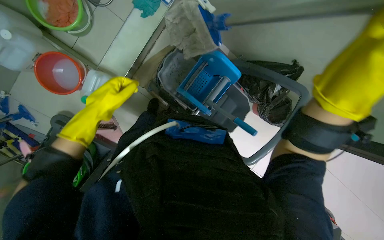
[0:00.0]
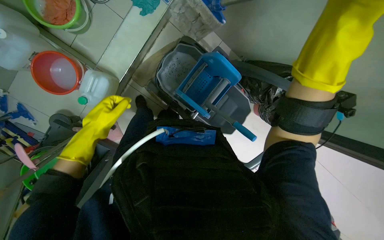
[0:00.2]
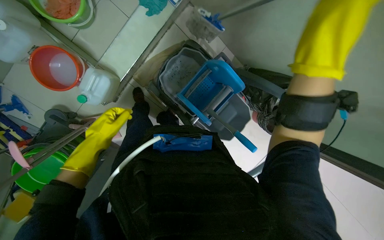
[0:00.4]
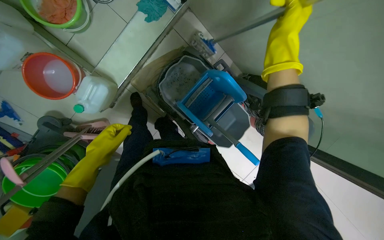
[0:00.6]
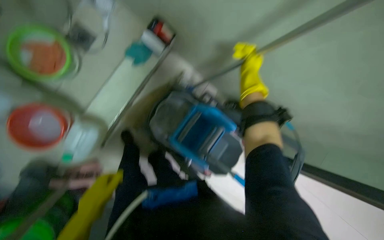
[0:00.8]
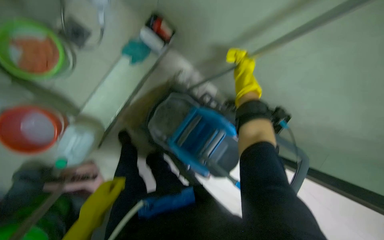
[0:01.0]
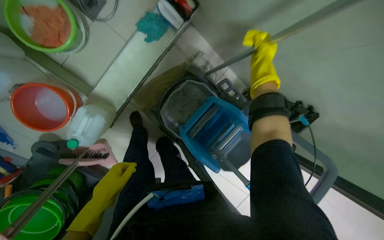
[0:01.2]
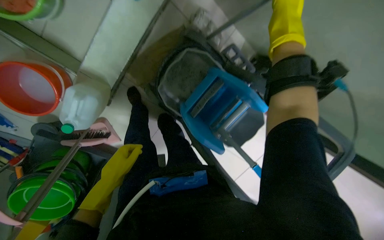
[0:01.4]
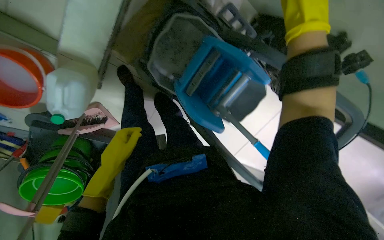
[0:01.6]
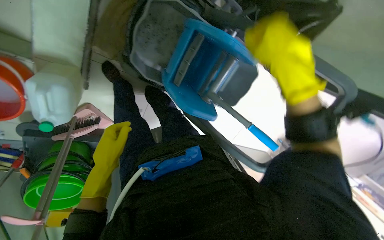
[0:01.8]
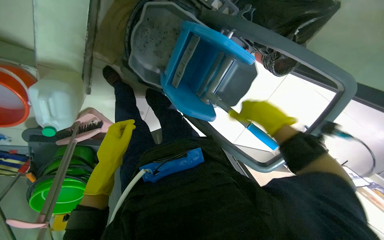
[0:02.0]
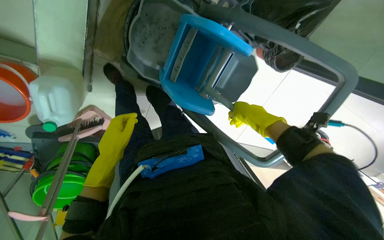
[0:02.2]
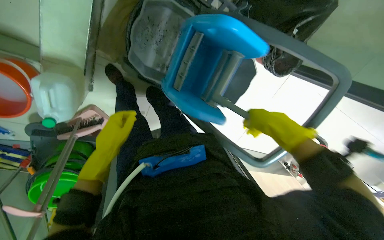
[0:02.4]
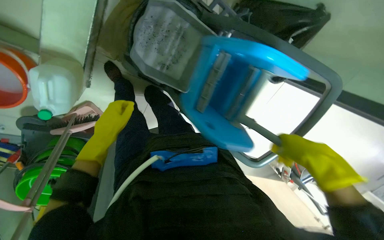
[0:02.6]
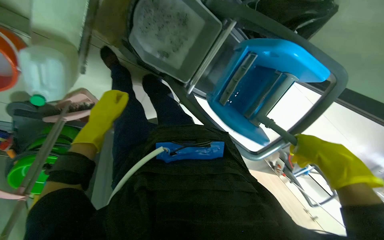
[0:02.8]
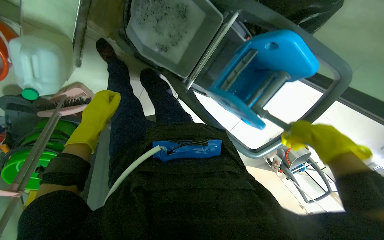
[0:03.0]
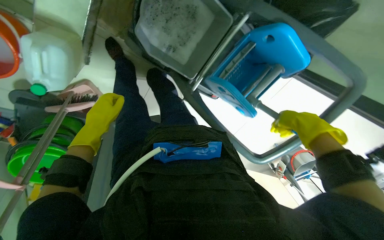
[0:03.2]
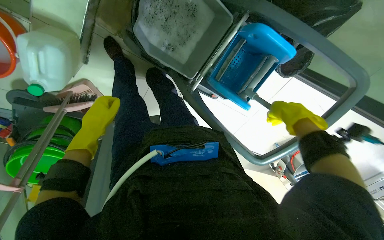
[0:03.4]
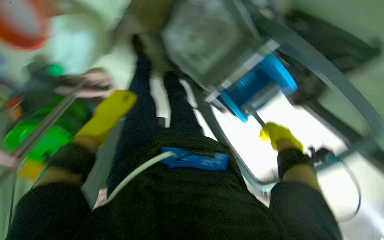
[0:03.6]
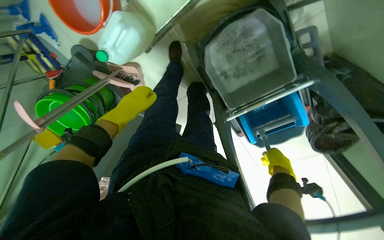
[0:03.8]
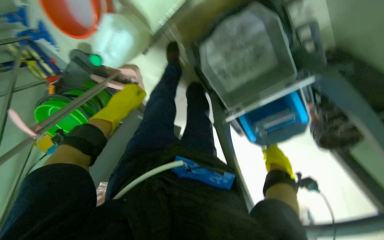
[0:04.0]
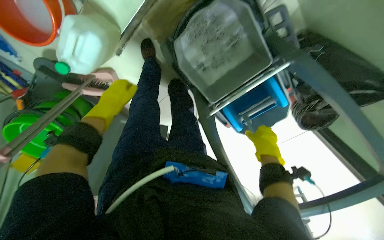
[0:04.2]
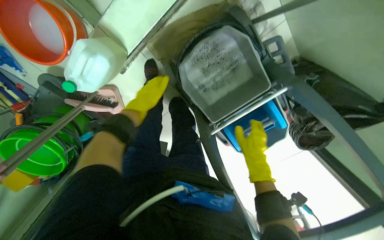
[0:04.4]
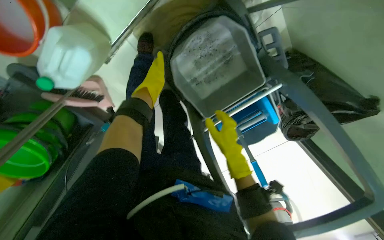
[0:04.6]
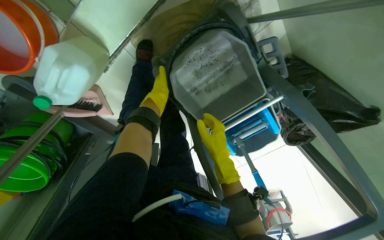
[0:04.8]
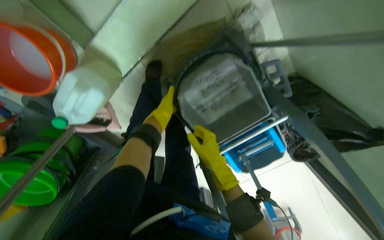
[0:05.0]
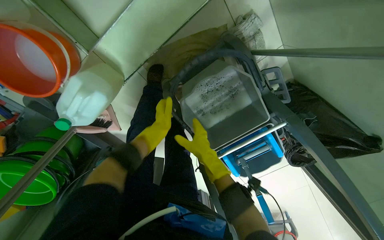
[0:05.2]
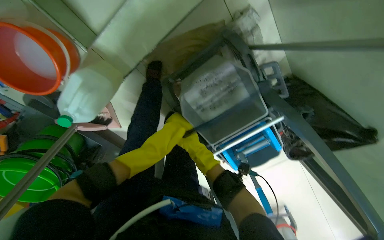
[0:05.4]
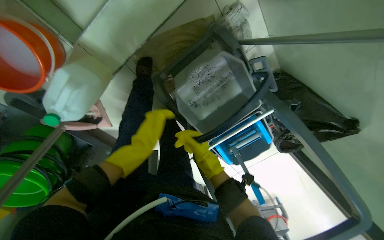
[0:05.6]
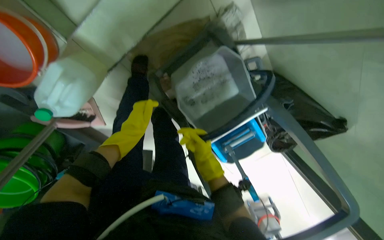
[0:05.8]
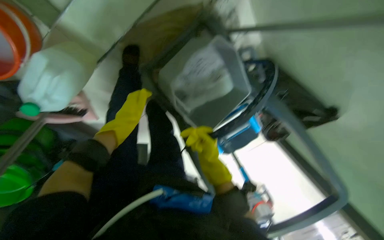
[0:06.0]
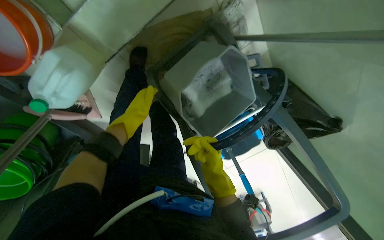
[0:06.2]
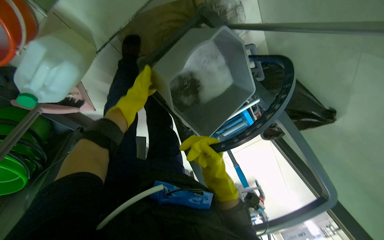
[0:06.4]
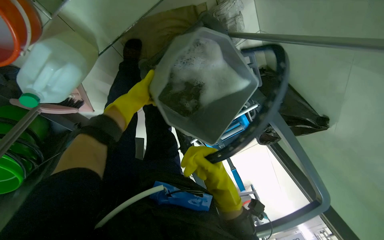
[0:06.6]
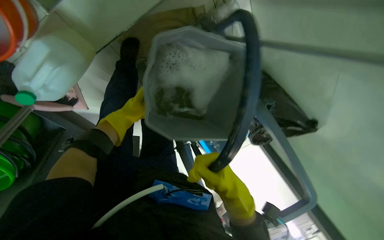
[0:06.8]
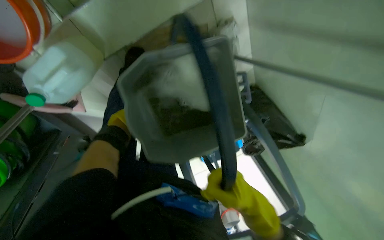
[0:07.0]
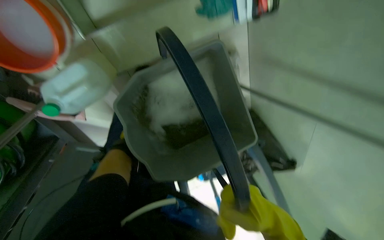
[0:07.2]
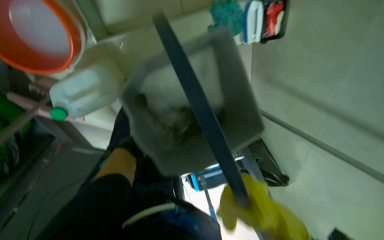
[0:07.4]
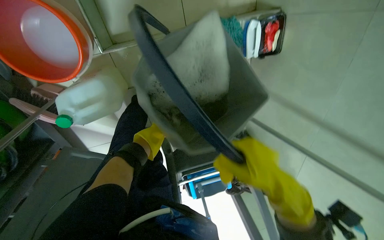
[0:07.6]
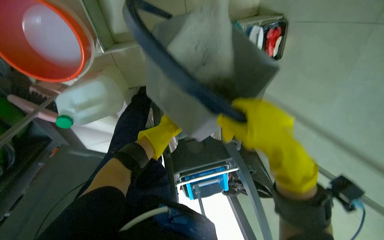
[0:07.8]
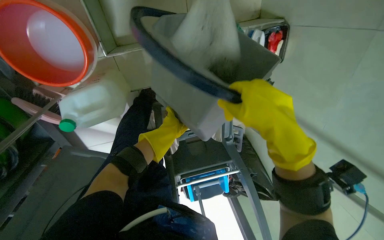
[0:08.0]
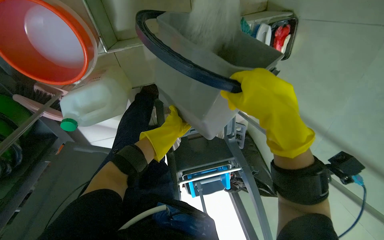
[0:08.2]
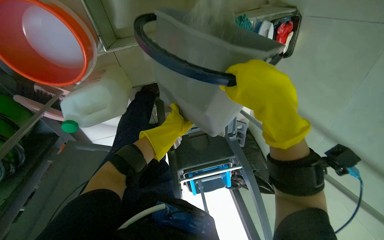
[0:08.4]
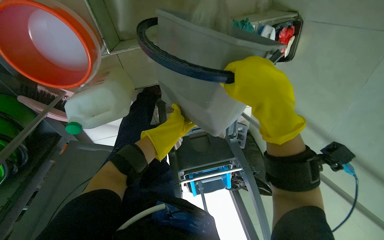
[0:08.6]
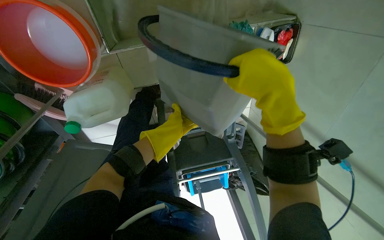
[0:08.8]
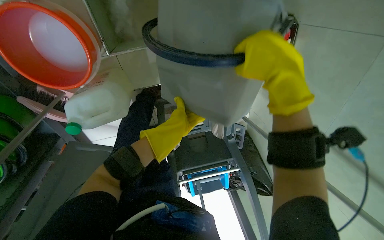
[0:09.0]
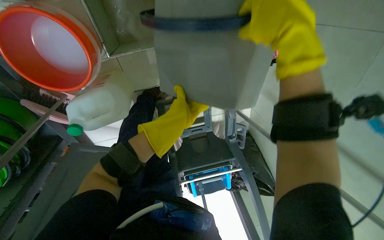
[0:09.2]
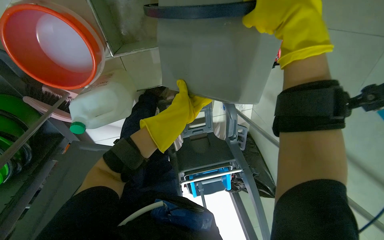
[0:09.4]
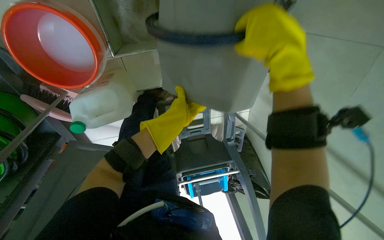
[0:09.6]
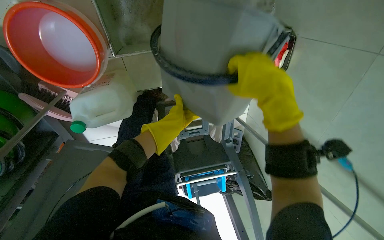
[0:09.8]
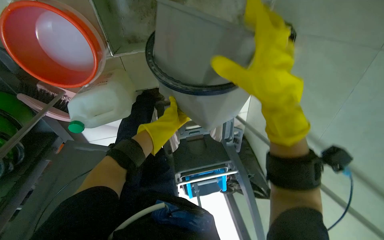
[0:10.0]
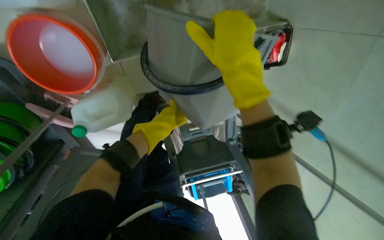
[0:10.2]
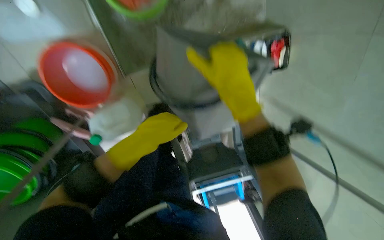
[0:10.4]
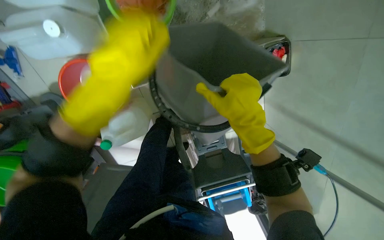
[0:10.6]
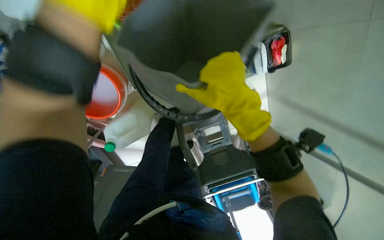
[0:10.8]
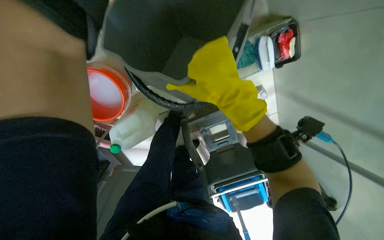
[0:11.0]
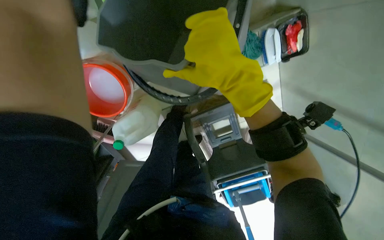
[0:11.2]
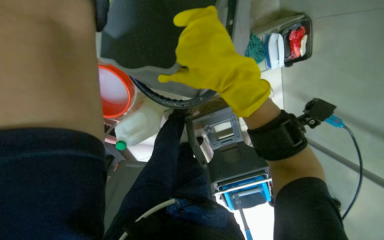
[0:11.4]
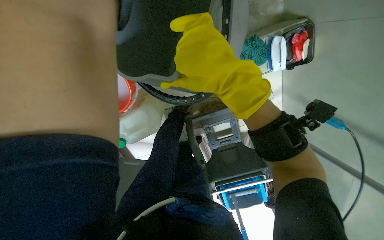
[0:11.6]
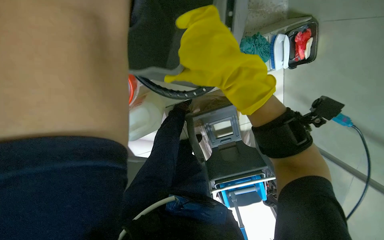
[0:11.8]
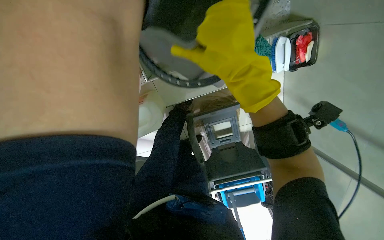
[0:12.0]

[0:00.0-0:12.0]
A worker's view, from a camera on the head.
Job: organizing items.
The whole recording: Moving and organizing cleaning cart. The worker moves the cleaning cart and places a black mat onto it.
0:00.0 to 0:01.6: The camera pitches downward, by some 25 degrees.
0:01.6 to 0:03.0: The right hand goes some 35 cm down the picture and to the right.
0:03.0 to 0:04.4: The right hand goes roughly 25 cm farther from the camera. The left hand heads up the picture, covering roughly 10 cm.
0:04.4 to 0:06.0: The right hand goes approximately 10 cm to the left.
0:06.0 to 0:07.6: The camera sweeps to the right, by approximately 15 degrees. The view tips upward by some 15 degrees. The right hand moves nearer to the camera, roughly 35 cm.
0:07.6 to 0:09.0: The left hand travels to the right, nearer to the camera and up the picture by approximately 20 cm; the right hand heads up the picture, covering some 30 cm.
0:09.0 to 0:10.4: The left hand swings nearer and farther, about 15 cm each way, with 2 reversals.

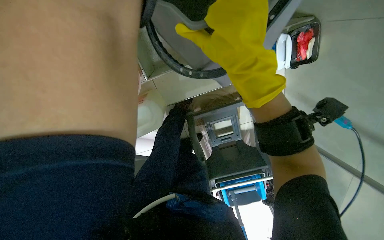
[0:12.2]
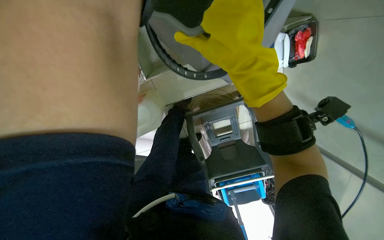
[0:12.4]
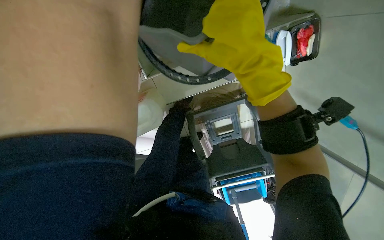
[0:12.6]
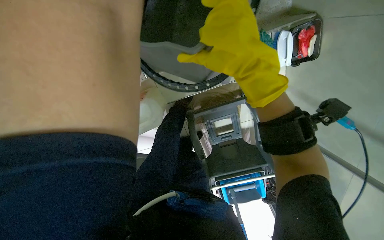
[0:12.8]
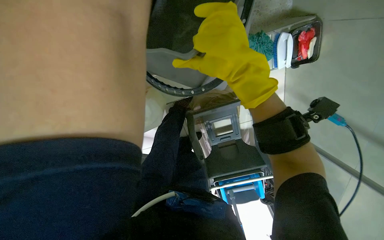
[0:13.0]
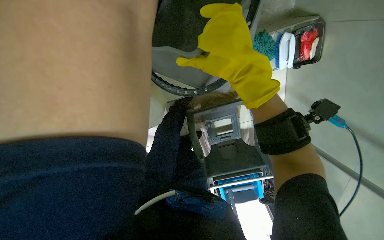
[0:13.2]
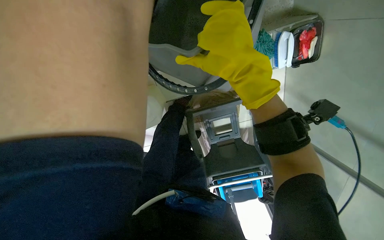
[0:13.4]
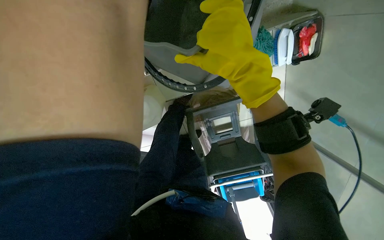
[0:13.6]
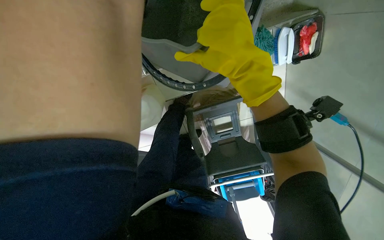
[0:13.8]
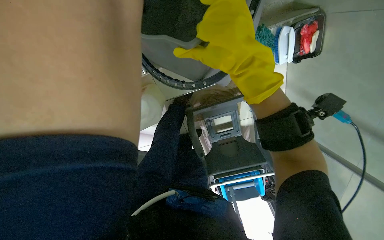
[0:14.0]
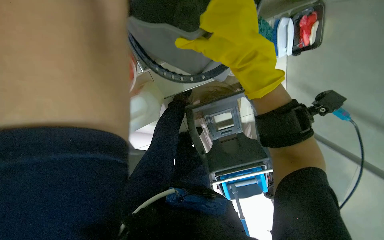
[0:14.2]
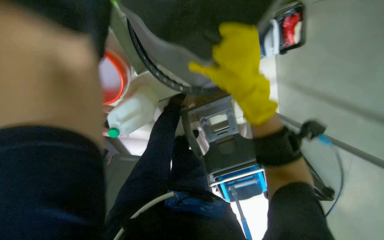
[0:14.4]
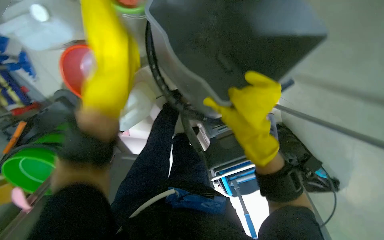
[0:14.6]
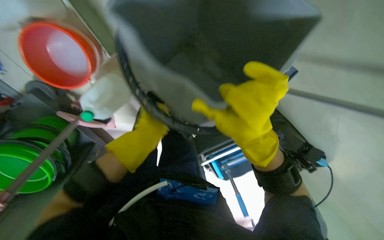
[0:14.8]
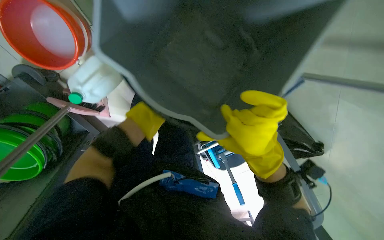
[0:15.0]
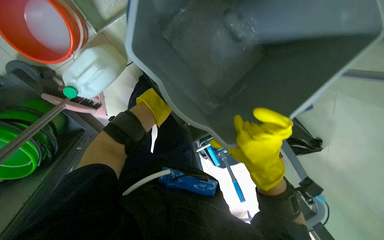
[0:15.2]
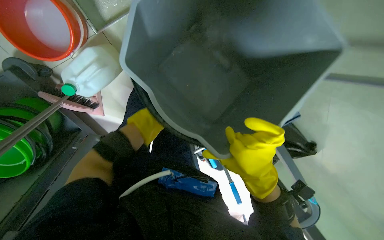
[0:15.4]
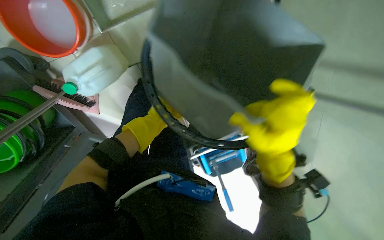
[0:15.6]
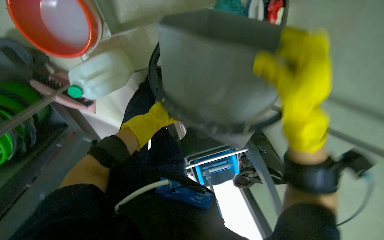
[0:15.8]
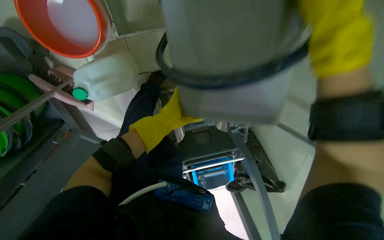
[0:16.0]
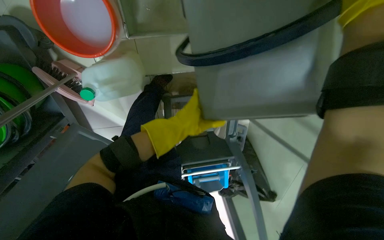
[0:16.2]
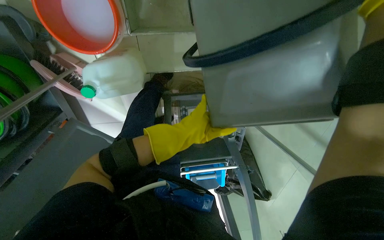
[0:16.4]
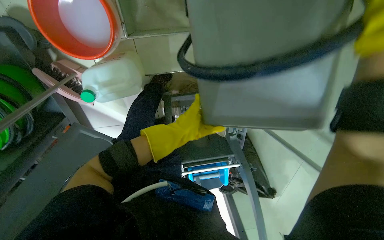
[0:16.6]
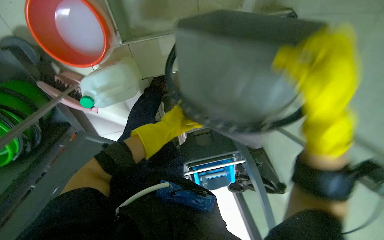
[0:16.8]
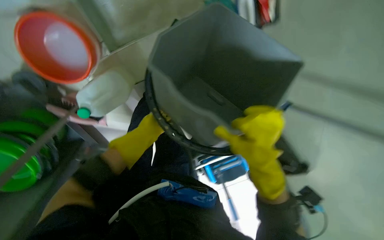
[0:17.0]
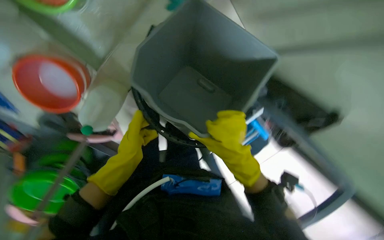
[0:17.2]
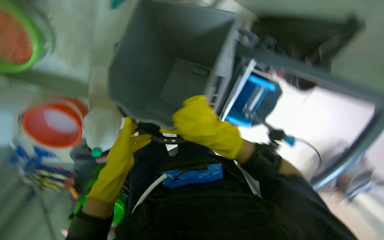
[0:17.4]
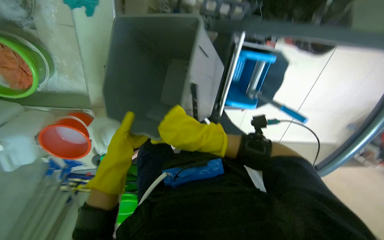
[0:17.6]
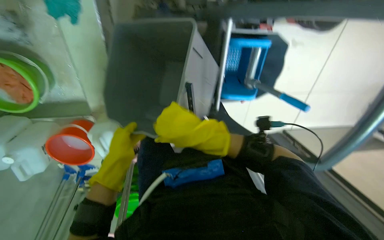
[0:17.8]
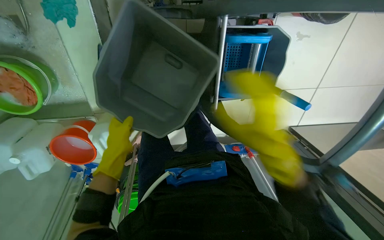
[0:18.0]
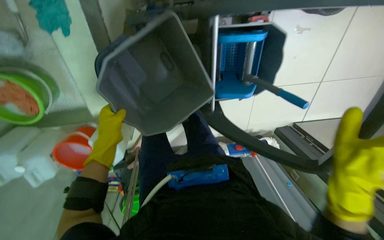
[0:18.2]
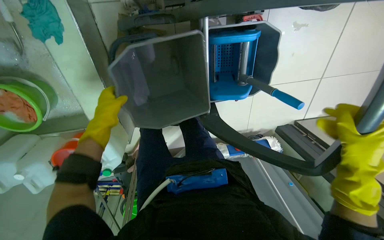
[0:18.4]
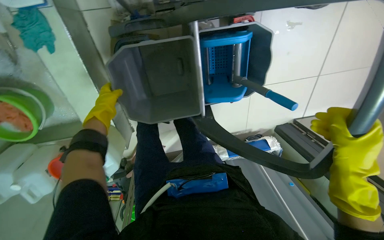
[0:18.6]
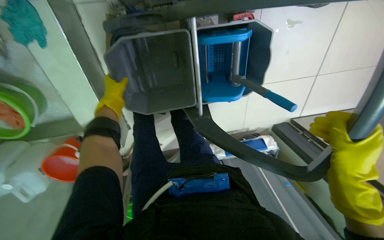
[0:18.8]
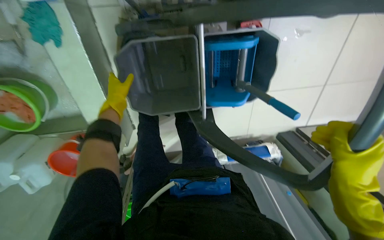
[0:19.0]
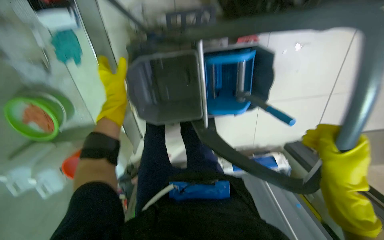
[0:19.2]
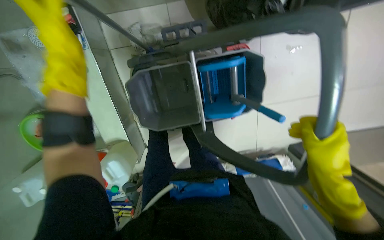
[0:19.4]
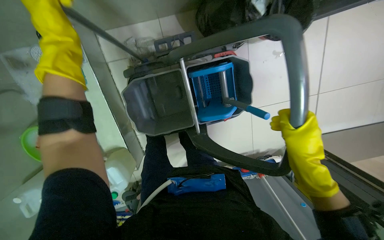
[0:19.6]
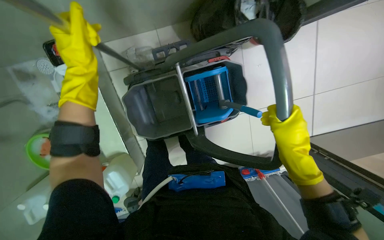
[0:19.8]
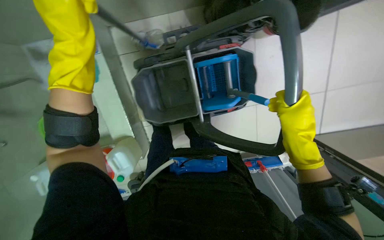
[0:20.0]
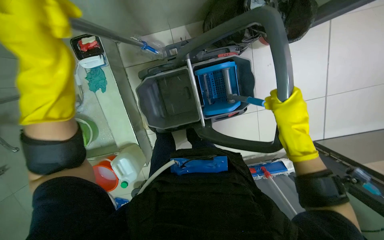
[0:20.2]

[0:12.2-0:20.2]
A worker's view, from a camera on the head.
Job: organizing items.
The whole recording: Moving and organizing cleaning cart. The worker moves the cleaning cart and places a black mat onto it.
0:13.8 to 0:15.4: The right hand goes some 35 cm down the picture and to the right.
0:15.4 to 0:17.0: The left hand moves roughly 15 cm to the right and comes back.
0:17.0 to 0:18.6: The camera travels roughly 50 cm. The view swings about 35 degrees to the left. The wearer looks roughly 20 degrees further downward. Everything in view rotates roughly 60 degrees counterclockwise.
0:18.6 to 0:20.2: The view tips upward by roughly 15 degrees. The left hand moves nearer and farther over roughly 35 cm, changing direction 2 times.
